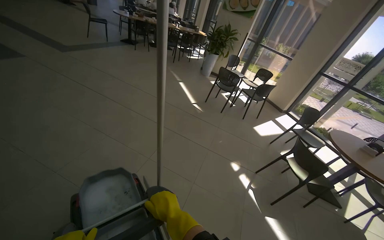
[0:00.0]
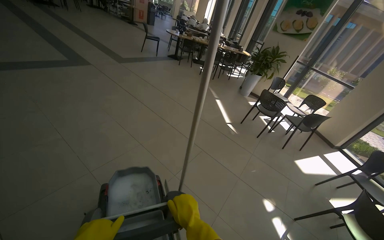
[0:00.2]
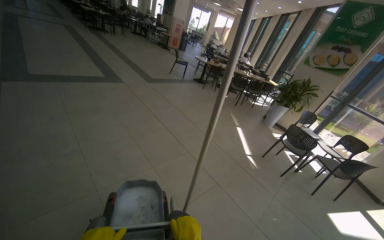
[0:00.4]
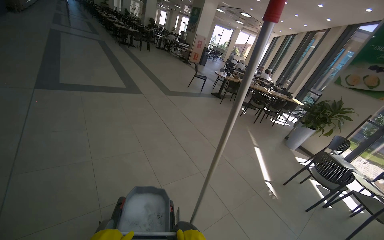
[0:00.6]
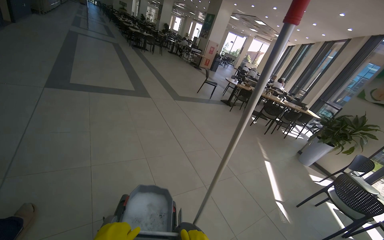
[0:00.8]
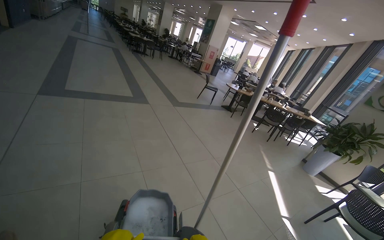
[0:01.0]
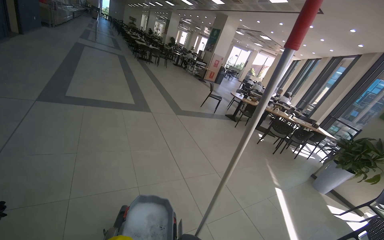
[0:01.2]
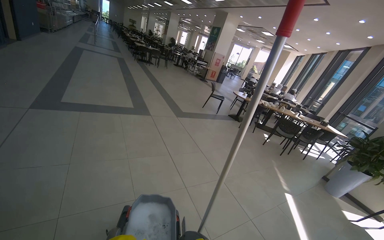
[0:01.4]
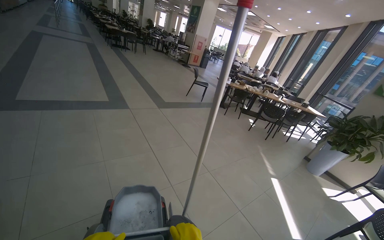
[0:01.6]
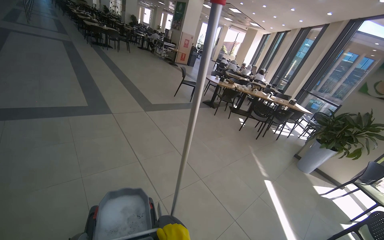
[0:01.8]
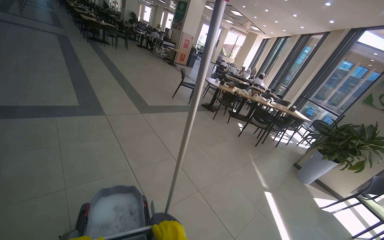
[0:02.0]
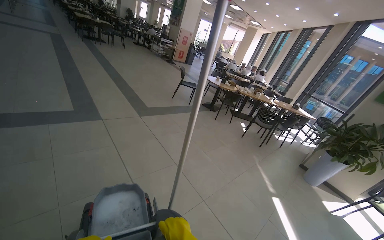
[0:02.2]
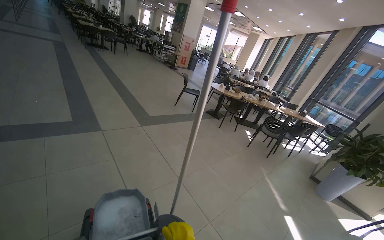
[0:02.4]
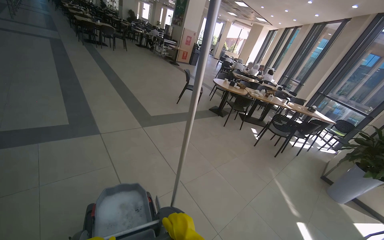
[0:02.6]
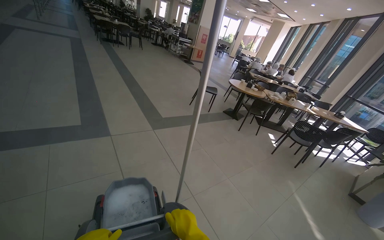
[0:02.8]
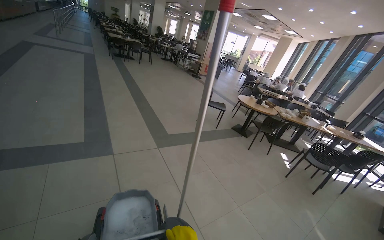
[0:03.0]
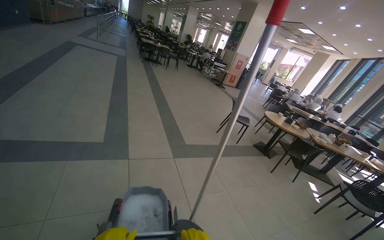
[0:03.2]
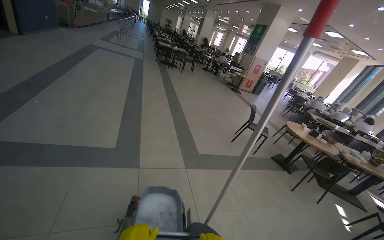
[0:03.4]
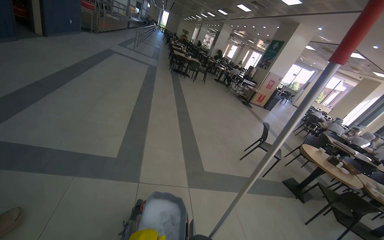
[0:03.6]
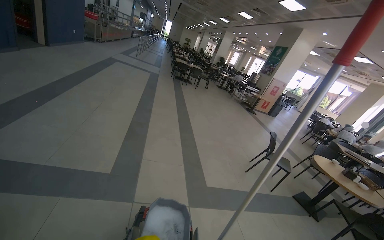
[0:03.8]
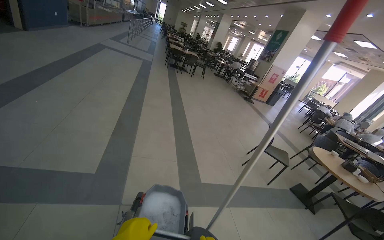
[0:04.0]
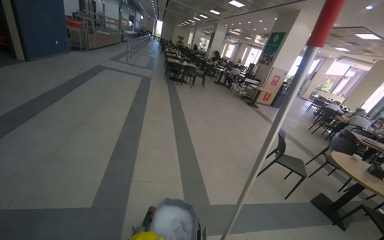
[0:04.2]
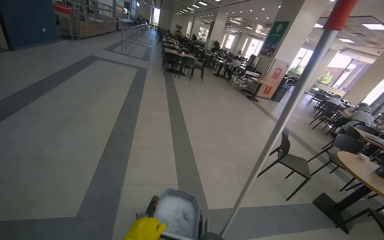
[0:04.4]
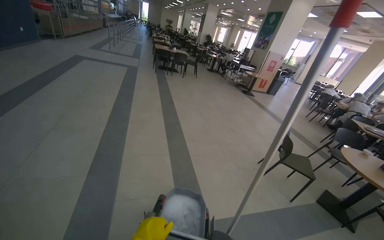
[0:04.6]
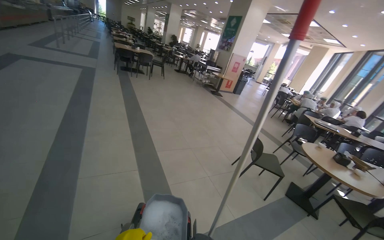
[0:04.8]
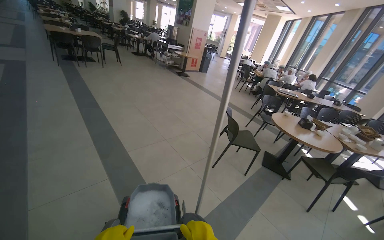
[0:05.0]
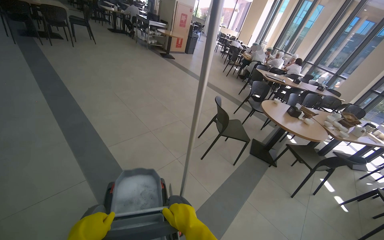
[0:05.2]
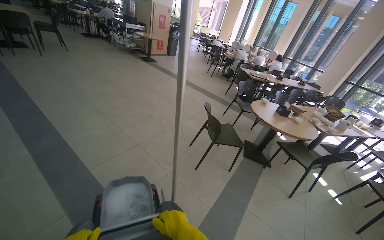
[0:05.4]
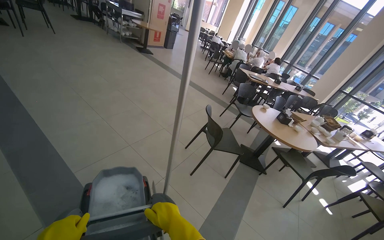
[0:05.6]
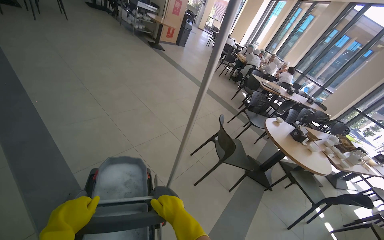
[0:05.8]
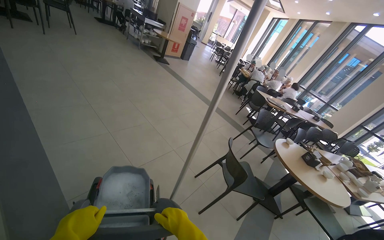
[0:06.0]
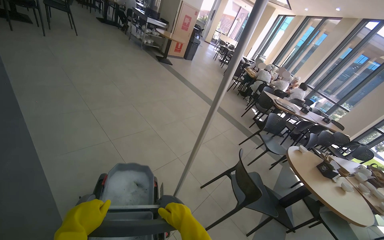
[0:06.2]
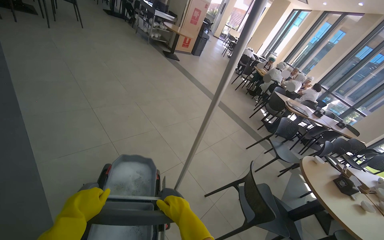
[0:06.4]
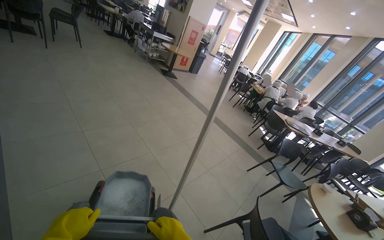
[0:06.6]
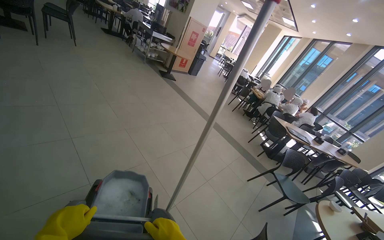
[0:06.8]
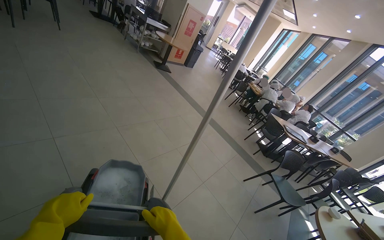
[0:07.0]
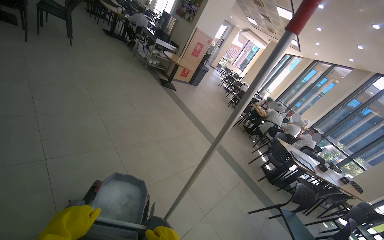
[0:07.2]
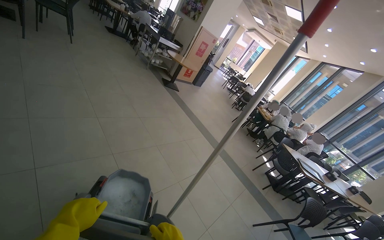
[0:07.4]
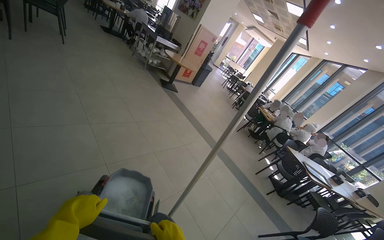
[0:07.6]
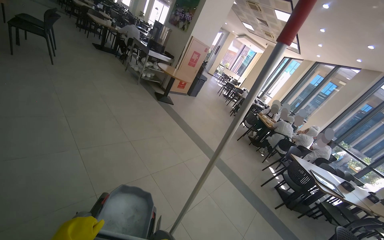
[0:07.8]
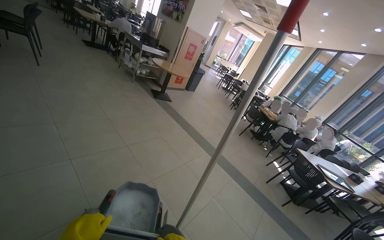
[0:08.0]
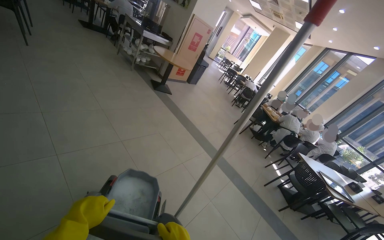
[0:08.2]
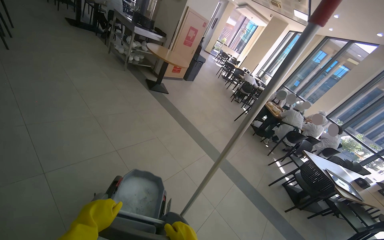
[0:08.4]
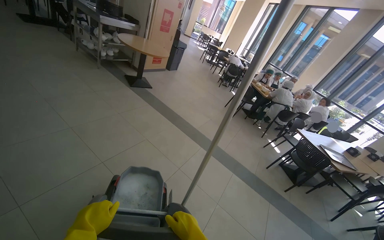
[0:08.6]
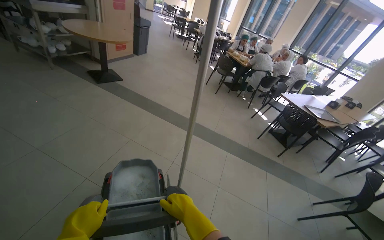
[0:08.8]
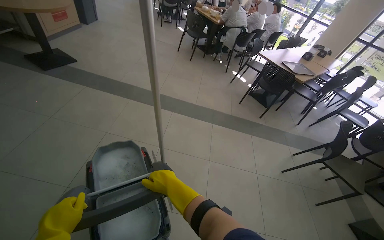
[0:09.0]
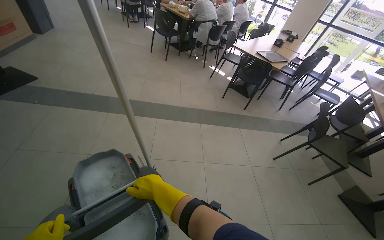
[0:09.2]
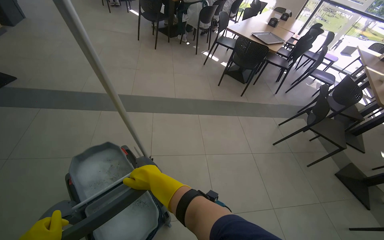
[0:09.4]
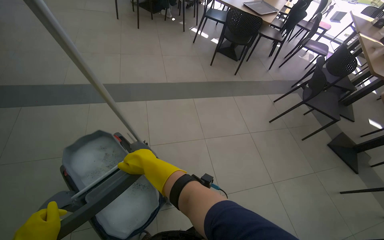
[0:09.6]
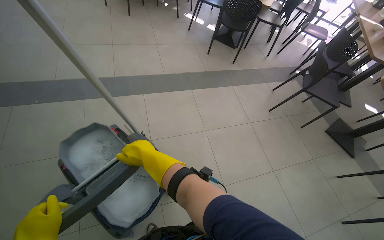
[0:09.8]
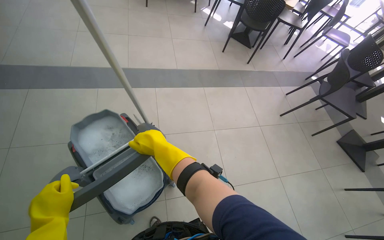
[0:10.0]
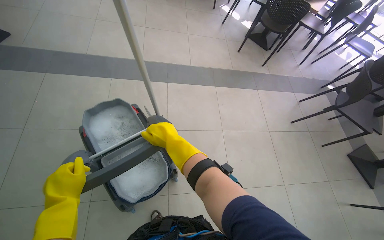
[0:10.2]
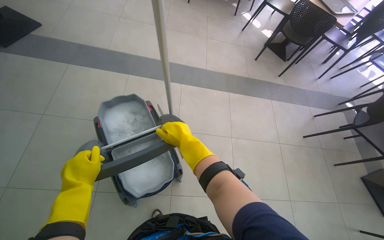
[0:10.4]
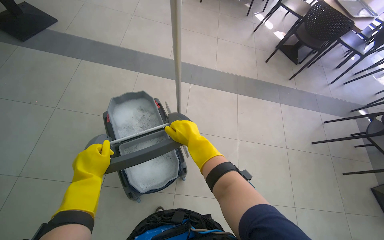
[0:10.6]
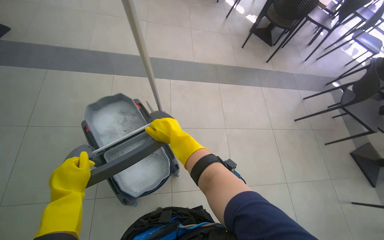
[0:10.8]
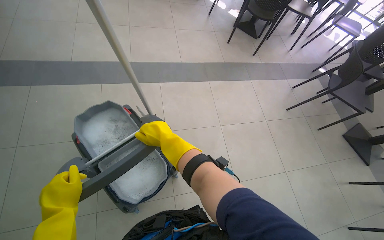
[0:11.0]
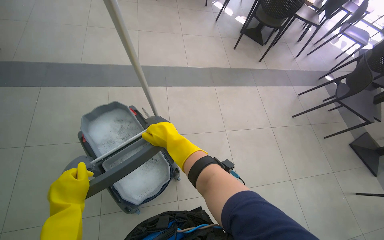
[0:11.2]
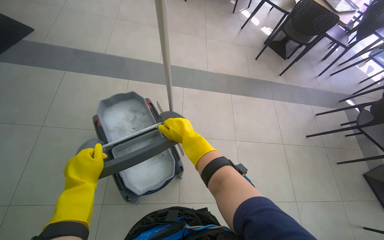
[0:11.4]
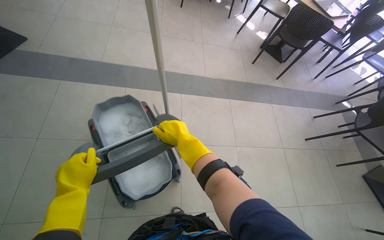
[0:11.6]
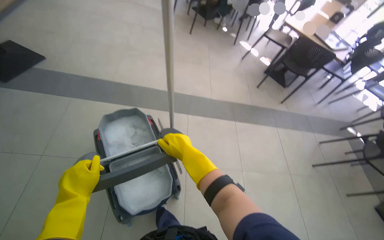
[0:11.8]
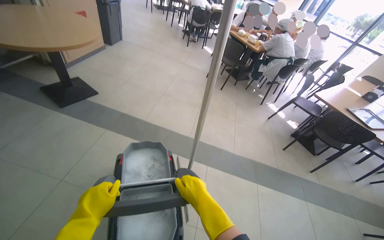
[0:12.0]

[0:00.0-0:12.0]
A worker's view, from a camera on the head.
Job: preparing cleaning supplies.
The whole recording: Moving a Cleaning Cart. The worker pushes the cleaning cart through the cafeteria.
0:00.0 to 0:01.6: The camera travels about 1 m. The head rotates roughly 30 degrees to the left. The camera pitches upward, by roughly 20 degrees.
0:01.6 to 0:03.0: The head travels some 1 m.
0:03.0 to 0:04.4: The wearer moves about 1 m. The camera is aimed roughly 15 degrees further to the left.
0:04.4 to 0:06.0: The camera travels approximately 1.5 m. The wearer's head swings approximately 35 degrees to the right. The camera pitches downward, by approximately 15 degrees.
0:06.0 to 0:07.6: The head travels approximately 1.5 m.
0:07.6 to 0:09.0: The head travels some 1 m. The wearer's head swings some 40 degrees to the right. The view tips downward by approximately 30 degrees.
0:09.0 to 0:10.4: The wearer looks some 20 degrees further downward.
0:10.4 to 0:12.0: The wearer looks roughly 25 degrees further upward.

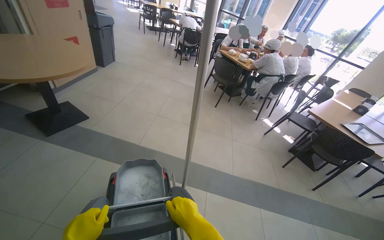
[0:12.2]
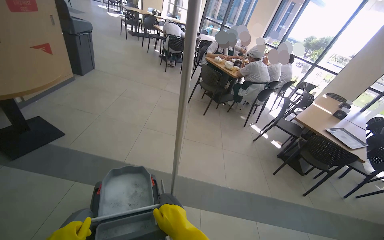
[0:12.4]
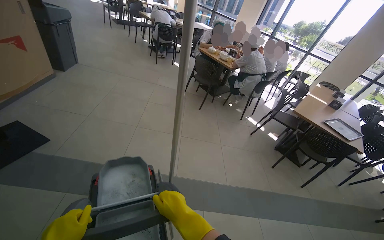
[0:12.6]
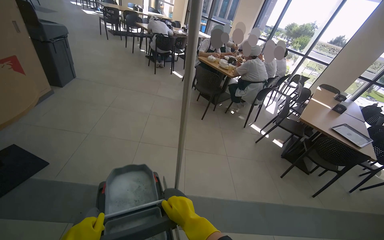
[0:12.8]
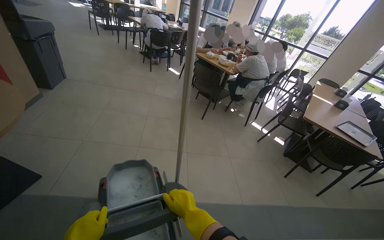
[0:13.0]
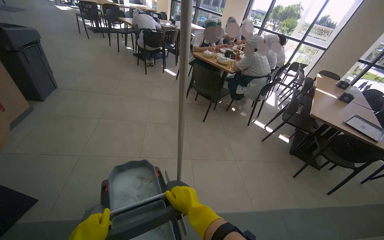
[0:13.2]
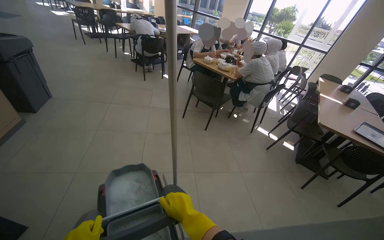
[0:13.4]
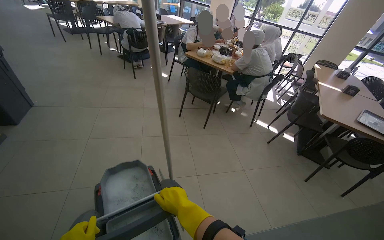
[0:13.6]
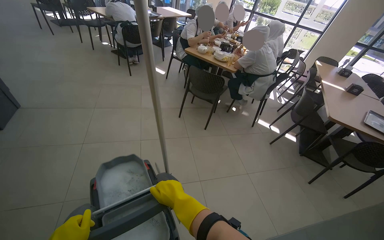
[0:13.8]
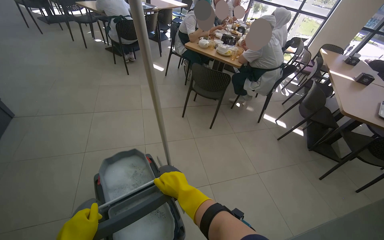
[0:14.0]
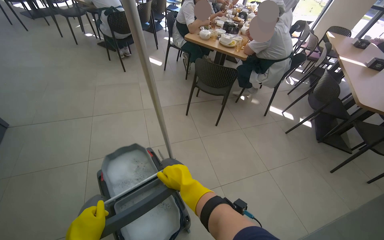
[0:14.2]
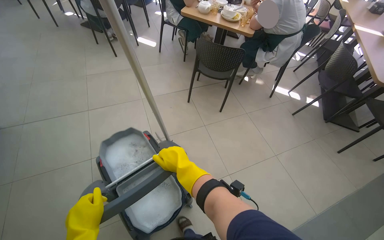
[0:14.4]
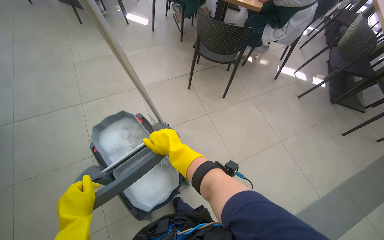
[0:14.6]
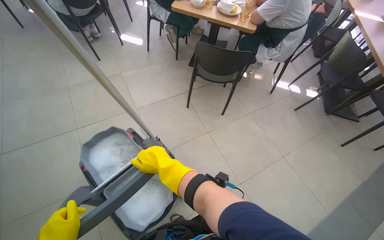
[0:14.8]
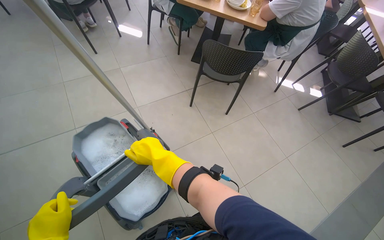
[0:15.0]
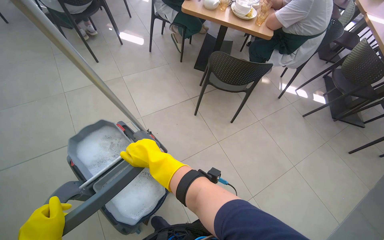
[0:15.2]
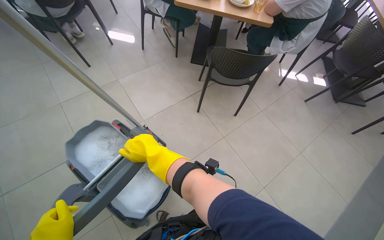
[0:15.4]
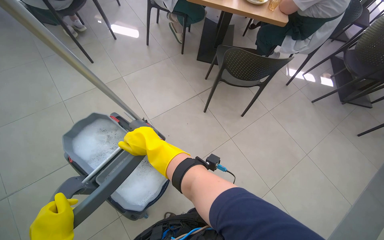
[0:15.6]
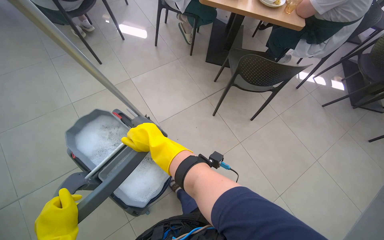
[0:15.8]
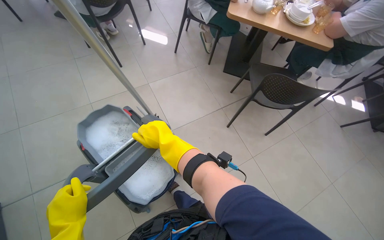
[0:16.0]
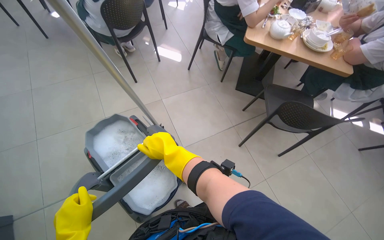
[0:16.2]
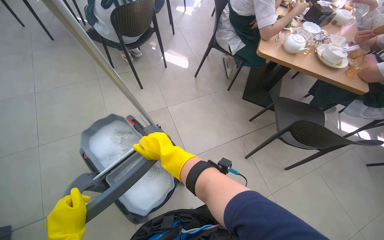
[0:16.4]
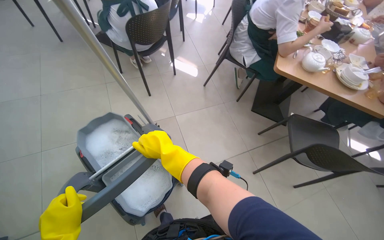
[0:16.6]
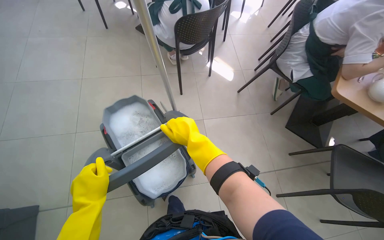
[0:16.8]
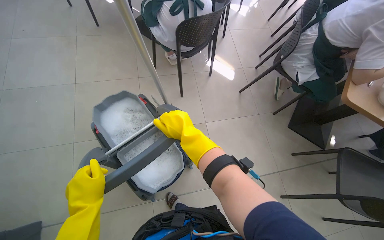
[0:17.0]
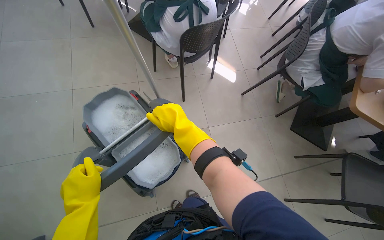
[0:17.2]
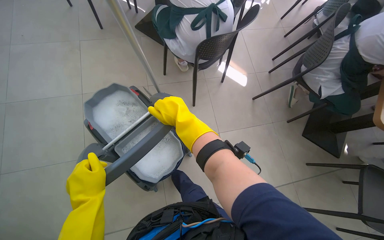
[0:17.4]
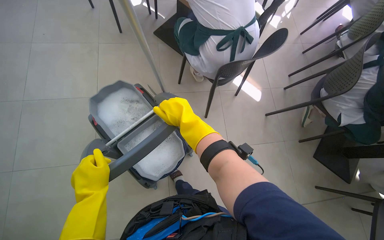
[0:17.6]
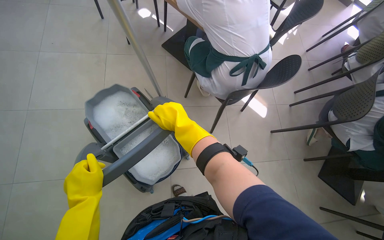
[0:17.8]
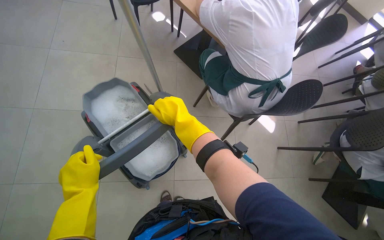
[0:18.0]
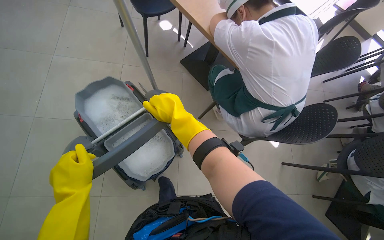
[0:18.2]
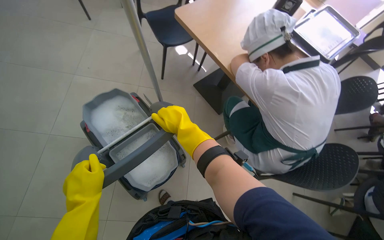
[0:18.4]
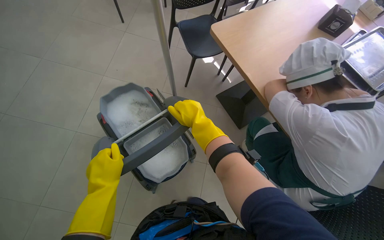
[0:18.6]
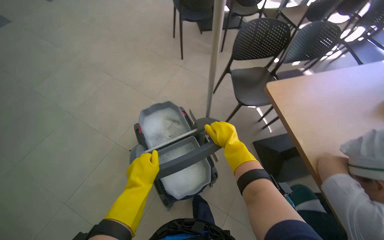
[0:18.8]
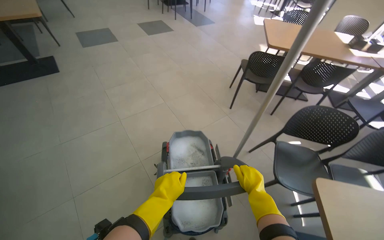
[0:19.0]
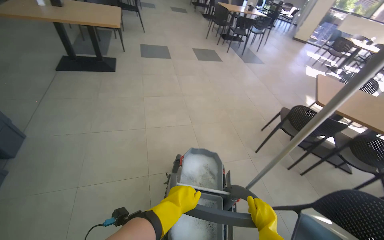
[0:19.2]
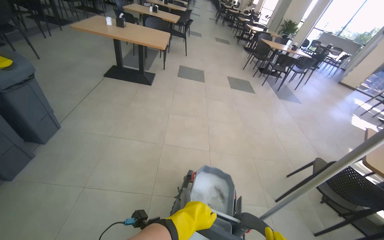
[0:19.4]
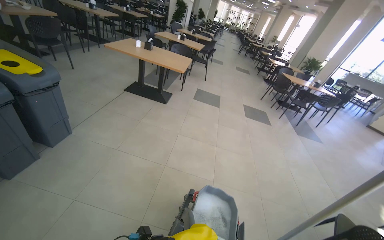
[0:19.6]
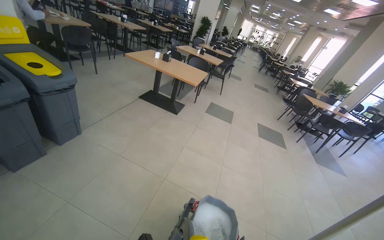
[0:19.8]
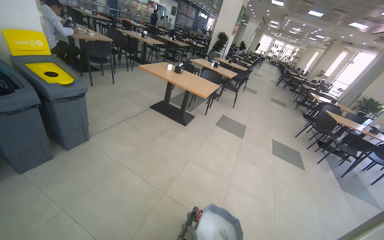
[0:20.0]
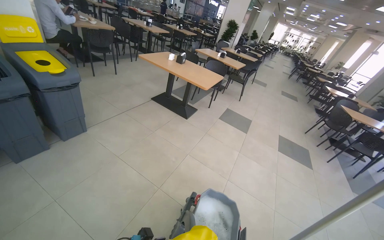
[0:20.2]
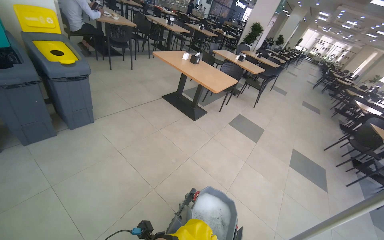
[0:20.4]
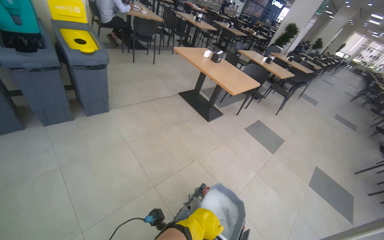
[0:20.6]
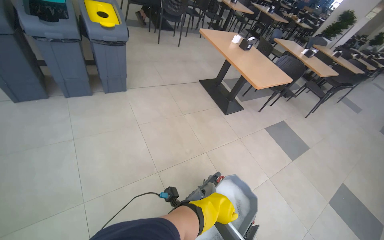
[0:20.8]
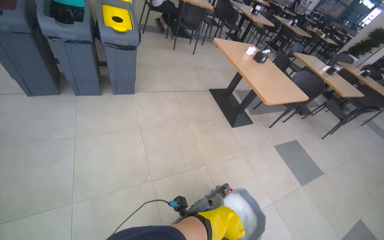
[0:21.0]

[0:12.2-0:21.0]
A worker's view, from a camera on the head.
Job: preparing cleaning supplies.
The whole recording: Moving a Cleaning Cart. The worker pushes the cleaning cart through the cafeteria.
0:12.2 to 0:13.6: The wearer moves approximately 1 m. The head turns to the right by some 25 degrees.
0:13.6 to 0:15.2: The wearer moves approximately 1 m. The camera pitches downward, by roughly 20 degrees.
0:15.2 to 0:16.6: The wearer moves about 80 cm.
0:16.6 to 0:18.0: The camera is carried some 80 cm.
0:18.0 to 0:19.6: The camera travels about 90 cm. The head rotates roughly 100 degrees to the left. The camera pitches upward, by approximately 50 degrees.
0:19.6 to 0:21.0: The head travels about 90 cm. The head rotates about 55 degrees to the left.
